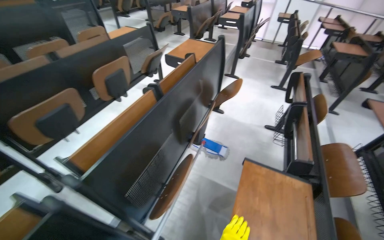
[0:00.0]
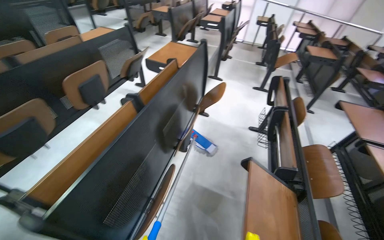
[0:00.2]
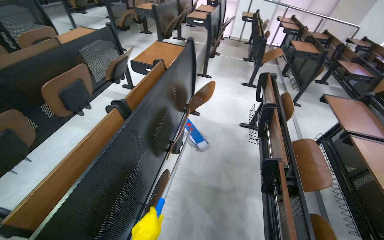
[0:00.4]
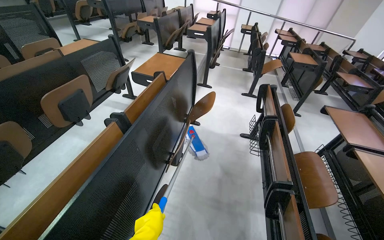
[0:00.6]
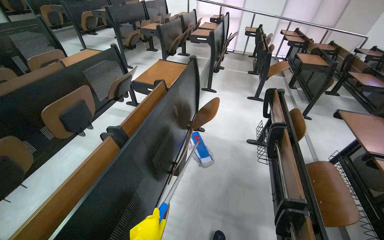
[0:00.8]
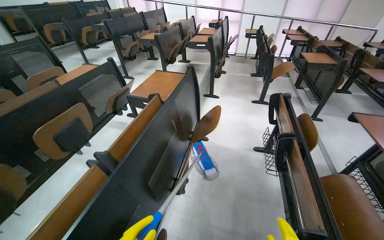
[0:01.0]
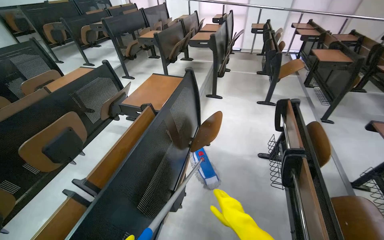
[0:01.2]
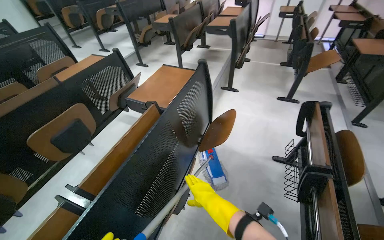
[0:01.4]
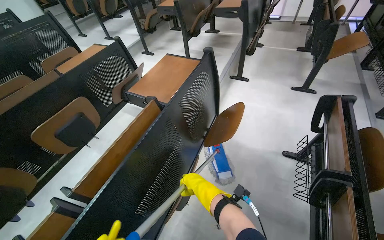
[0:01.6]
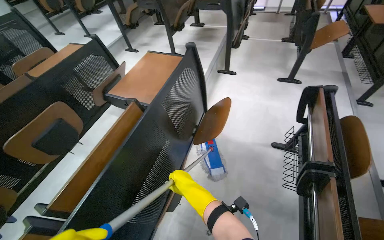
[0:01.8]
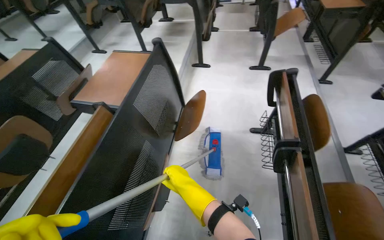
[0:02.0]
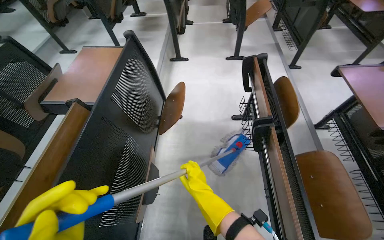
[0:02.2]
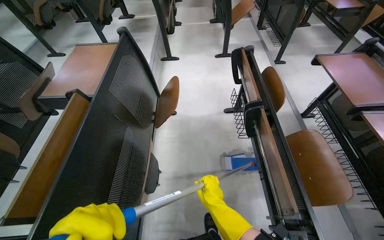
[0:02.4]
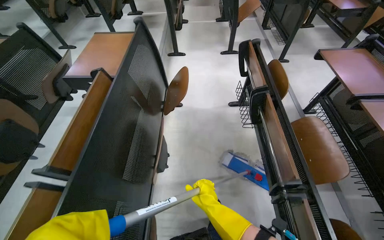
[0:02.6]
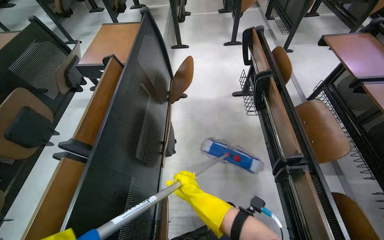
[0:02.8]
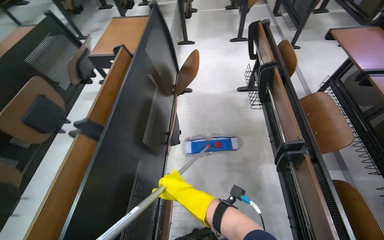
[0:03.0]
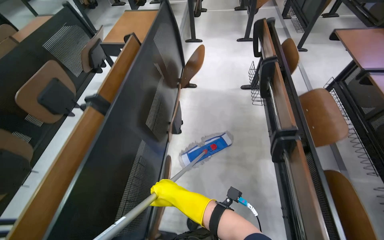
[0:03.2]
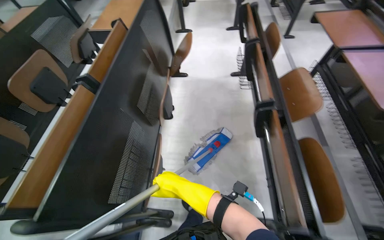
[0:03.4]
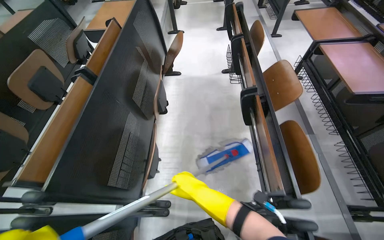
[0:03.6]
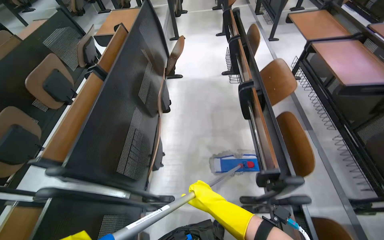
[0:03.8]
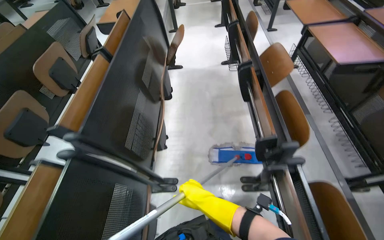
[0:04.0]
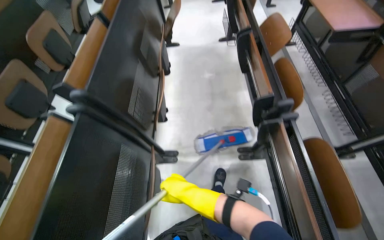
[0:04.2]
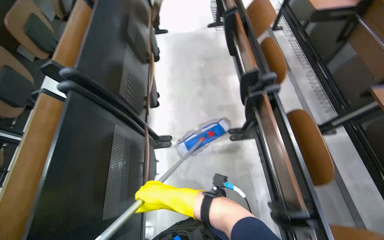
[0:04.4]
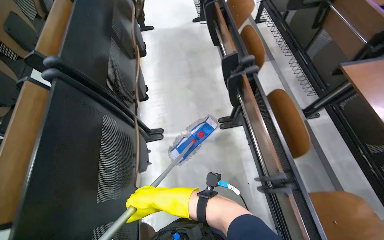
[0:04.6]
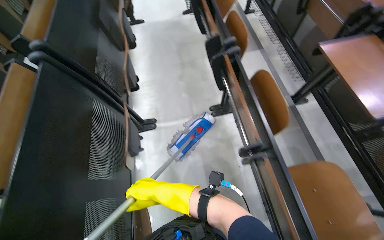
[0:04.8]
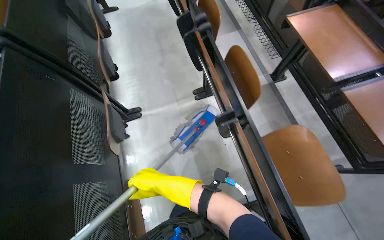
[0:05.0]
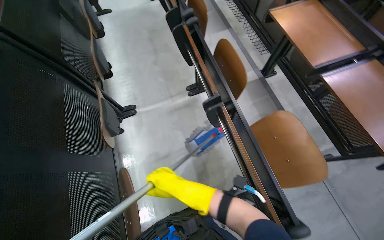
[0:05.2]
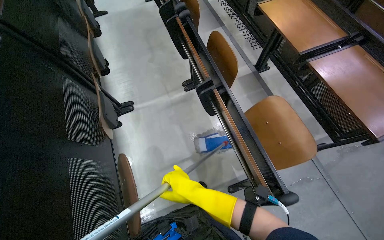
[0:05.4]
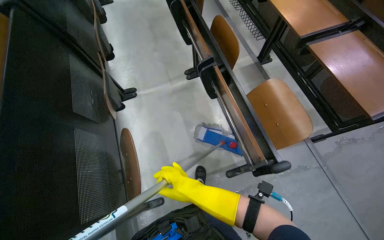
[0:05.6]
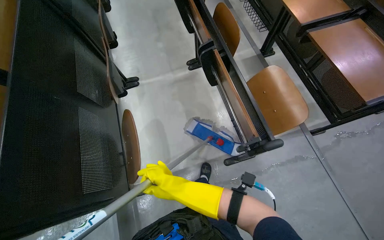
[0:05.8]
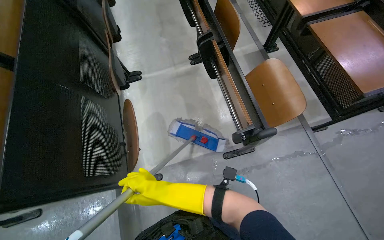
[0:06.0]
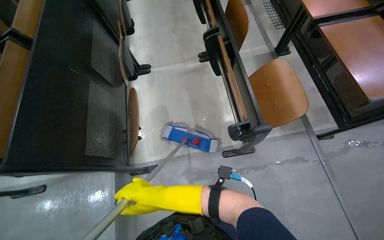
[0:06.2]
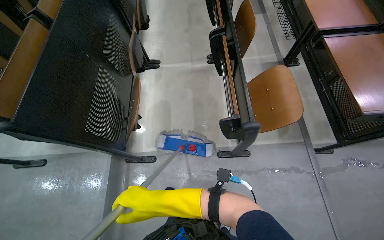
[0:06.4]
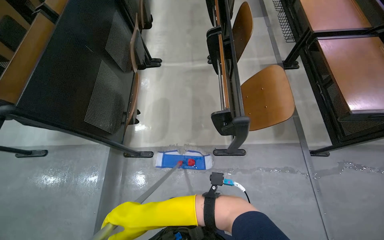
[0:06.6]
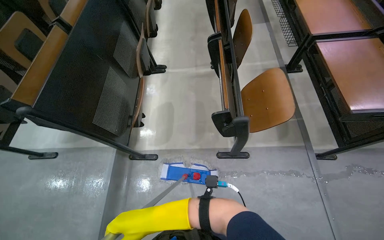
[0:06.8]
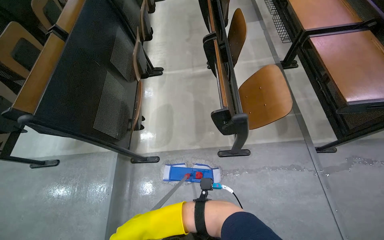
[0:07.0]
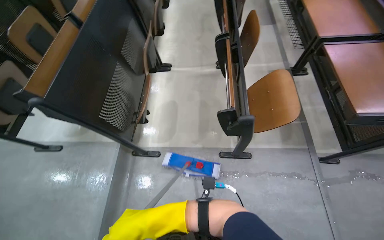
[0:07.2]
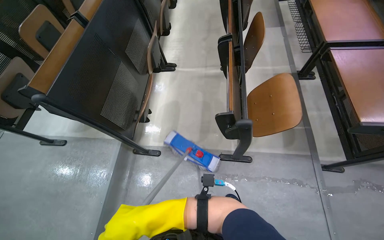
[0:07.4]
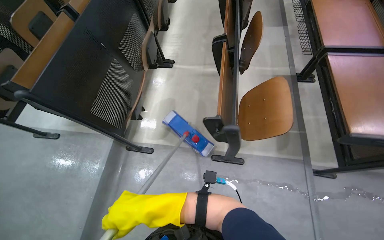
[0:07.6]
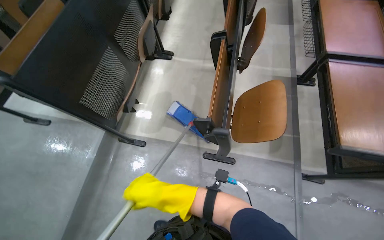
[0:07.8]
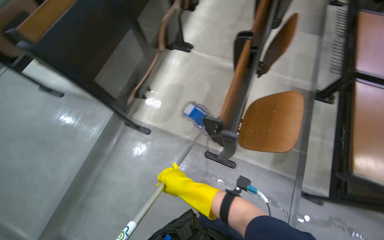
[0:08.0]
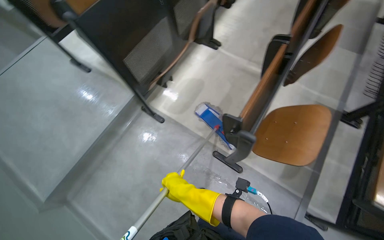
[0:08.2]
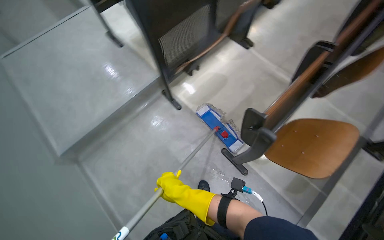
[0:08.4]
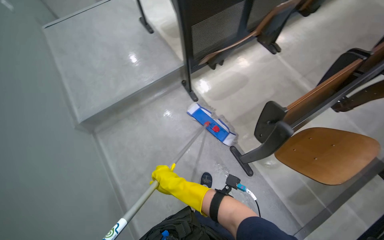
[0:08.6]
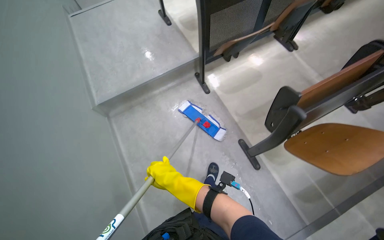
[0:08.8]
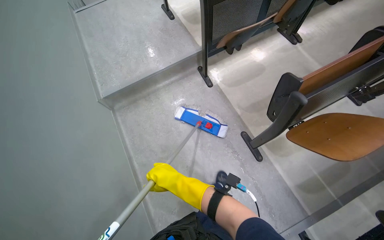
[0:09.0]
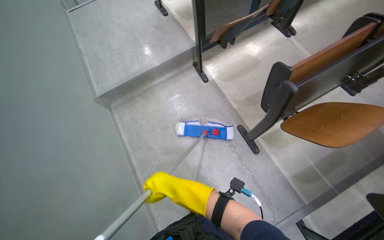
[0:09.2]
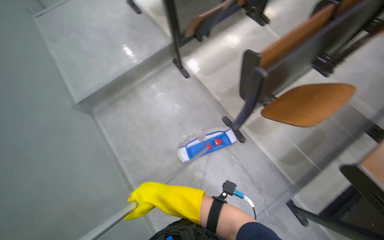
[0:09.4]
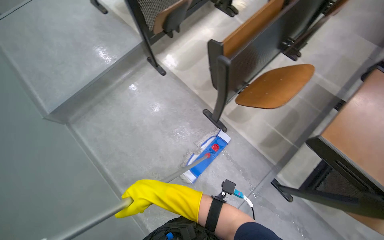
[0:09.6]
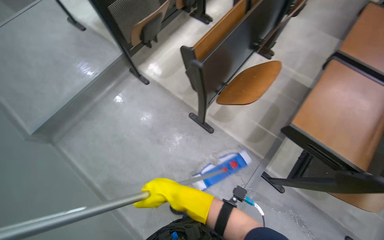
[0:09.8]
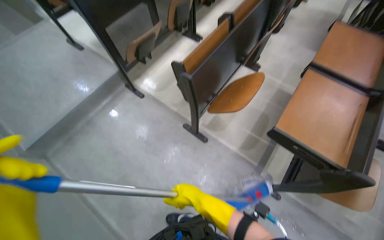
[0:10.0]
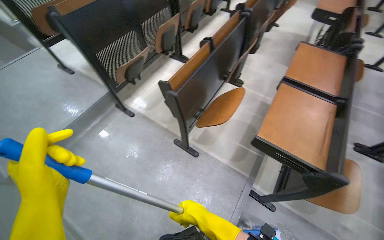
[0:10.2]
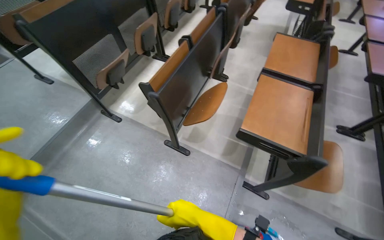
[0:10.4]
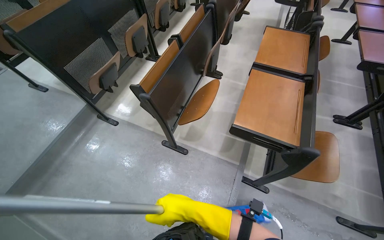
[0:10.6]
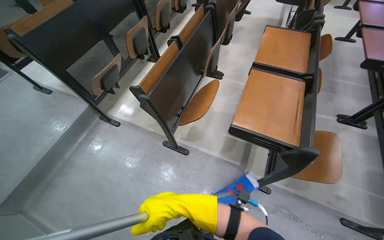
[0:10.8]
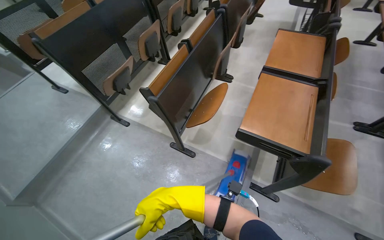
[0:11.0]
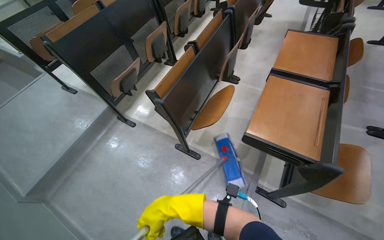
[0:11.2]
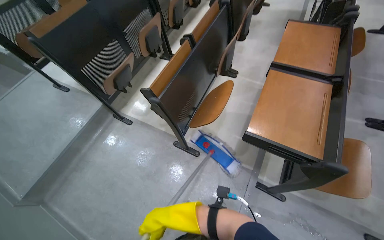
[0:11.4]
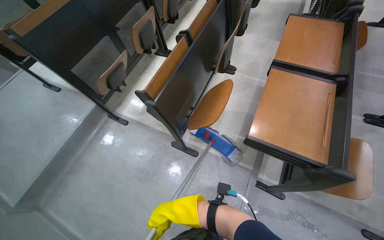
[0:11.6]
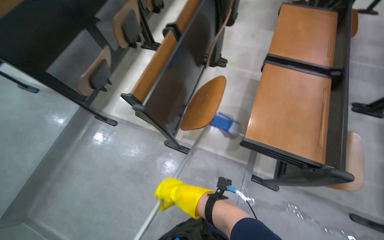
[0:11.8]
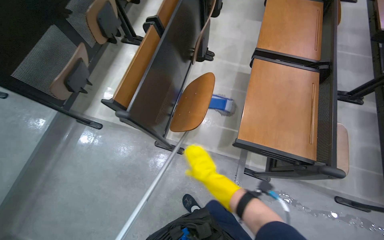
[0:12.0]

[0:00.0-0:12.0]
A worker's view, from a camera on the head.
Job: mopping floor.
The whole recording: Mopping lecture hall floor. The worker mops the floor of the lecture hall, moving the mop through the aisles between seats.
0:00.0 to 0:01.6: The camera travels roughly 70 cm.
0:01.6 to 0:03.0: The head rotates roughly 25 degrees to the right.
0:03.0 to 0:04.4: The head travels some 80 cm.
0:04.4 to 0:06.0: The camera is carried about 80 cm.
0:06.0 to 0:07.6: The wearer's head swings about 25 degrees to the left. The right hand moves nearer to the camera, roughly 25 cm.
0:07.6 to 0:09.0: The head rotates approximately 55 degrees to the left.
0:09.0 to 0:10.4: The wearer looks roughly 35 degrees further to the right. The right hand shifts roughly 40 cm to the right.
0:10.4 to 0:12.0: The right hand heads farther from the camera, covering approximately 25 cm.

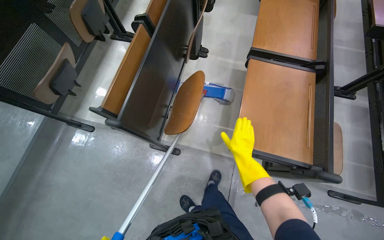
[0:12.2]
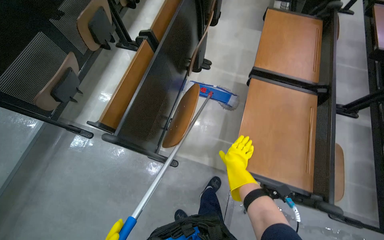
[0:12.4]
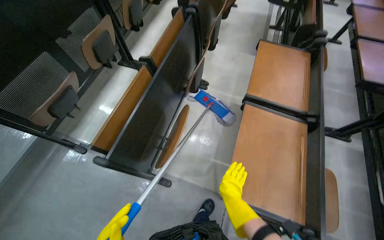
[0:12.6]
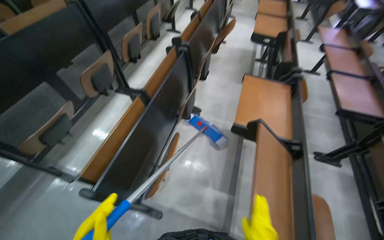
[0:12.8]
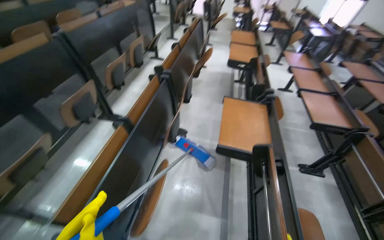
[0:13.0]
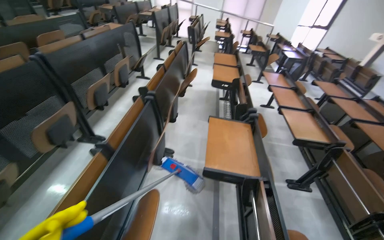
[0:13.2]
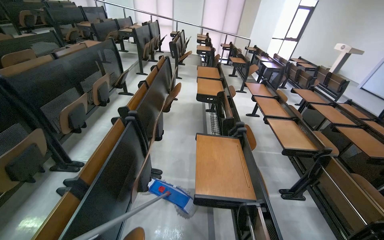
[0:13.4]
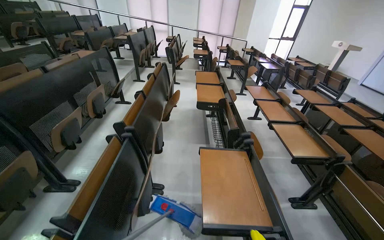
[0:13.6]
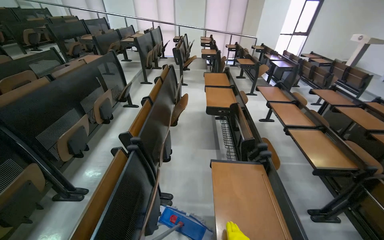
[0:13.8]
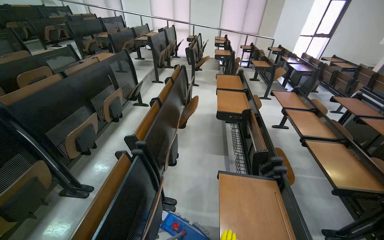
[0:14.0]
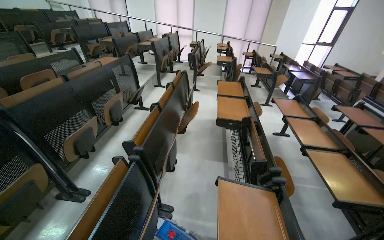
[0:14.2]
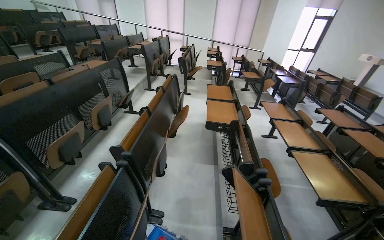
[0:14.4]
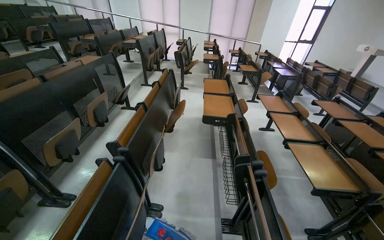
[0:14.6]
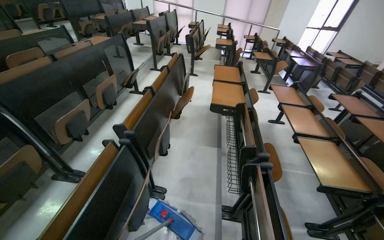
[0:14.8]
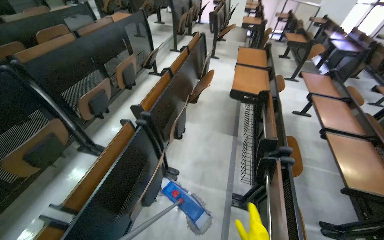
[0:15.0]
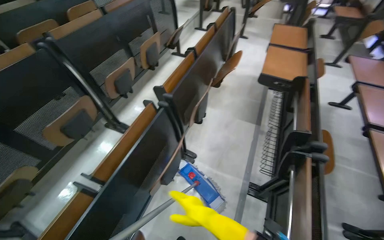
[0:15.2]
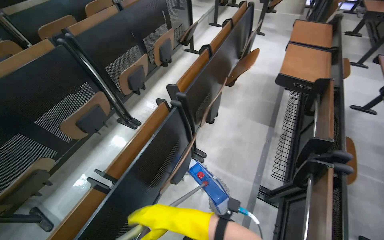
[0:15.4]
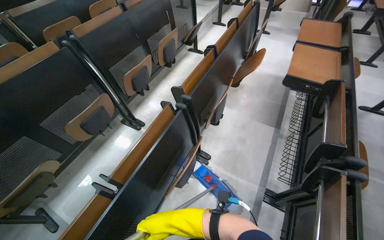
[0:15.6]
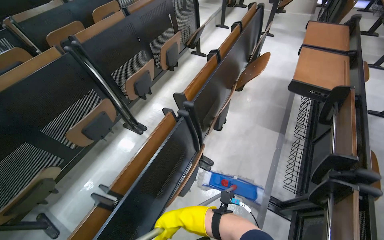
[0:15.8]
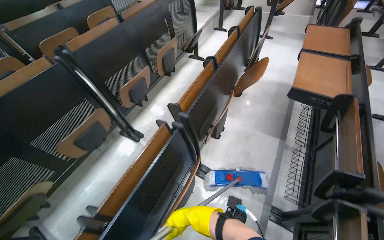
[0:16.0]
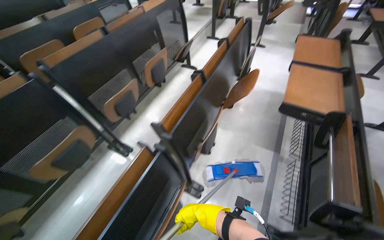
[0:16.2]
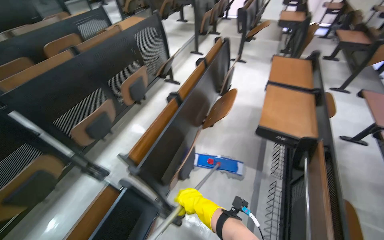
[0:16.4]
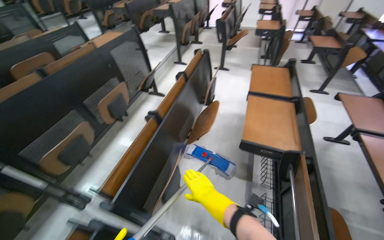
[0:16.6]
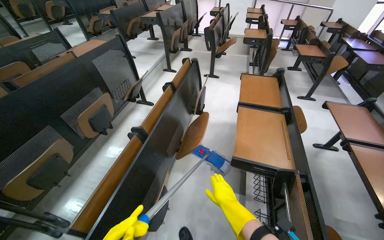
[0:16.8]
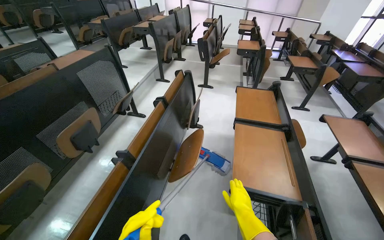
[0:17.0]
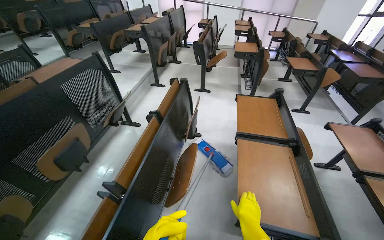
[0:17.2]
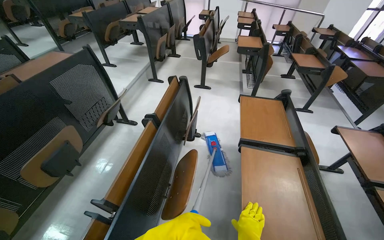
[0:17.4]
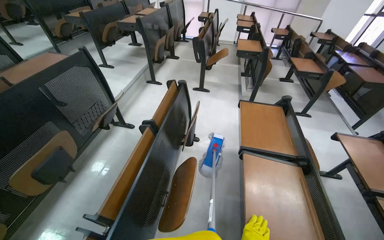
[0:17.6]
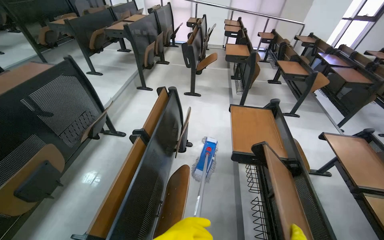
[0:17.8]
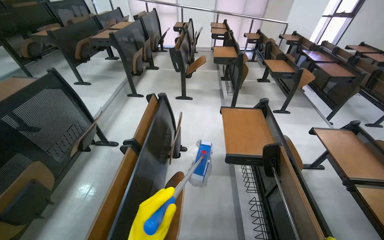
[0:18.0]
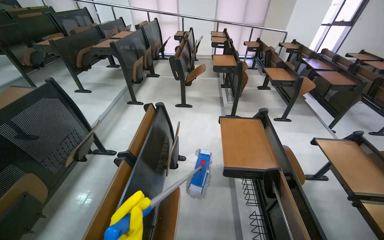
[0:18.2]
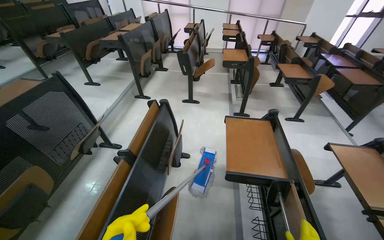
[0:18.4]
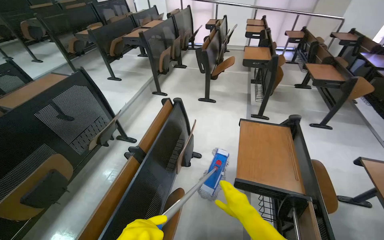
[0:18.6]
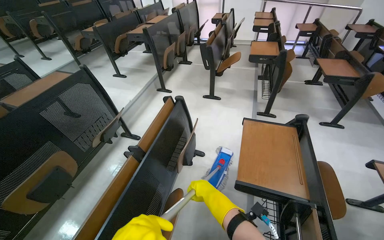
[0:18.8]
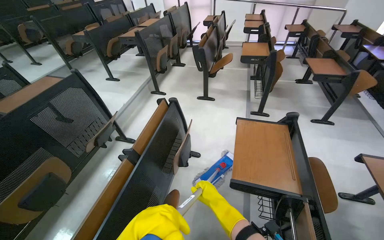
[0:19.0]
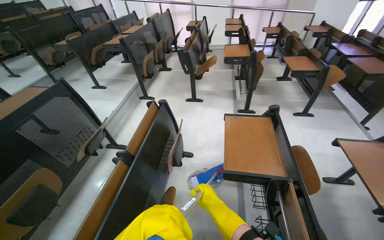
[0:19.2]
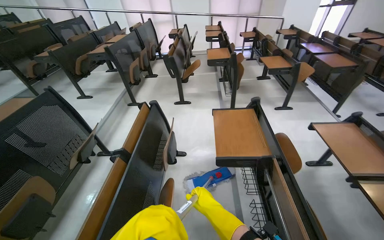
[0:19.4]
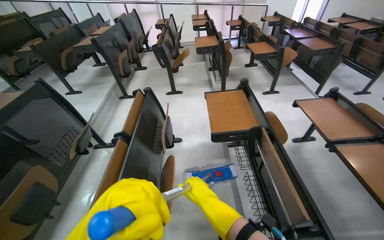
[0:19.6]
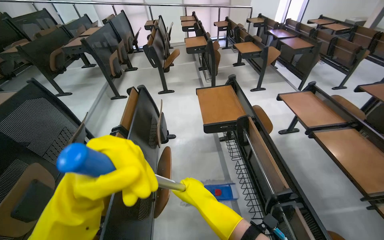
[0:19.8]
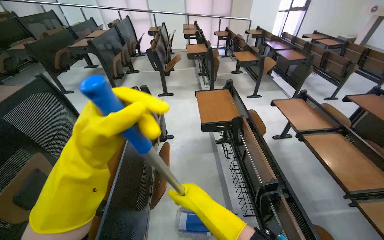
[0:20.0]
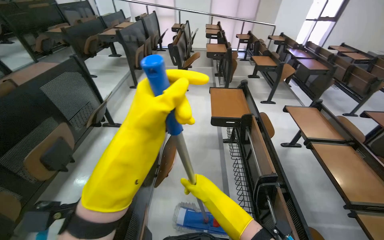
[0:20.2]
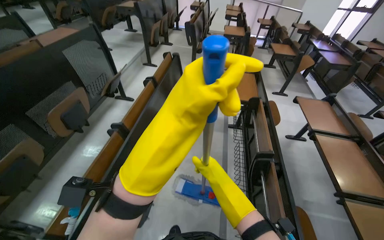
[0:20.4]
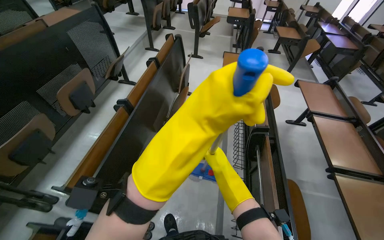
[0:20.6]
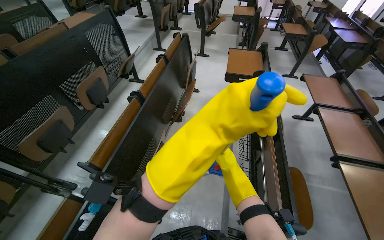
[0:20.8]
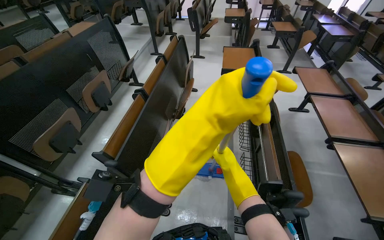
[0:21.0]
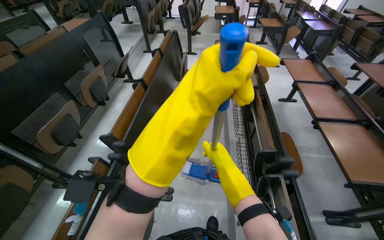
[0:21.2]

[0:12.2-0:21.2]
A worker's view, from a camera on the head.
Job: mopping floor.
The whole recording: Mopping lecture hall floor. The worker mops the floor of the lecture hall, moving the mop through the aisles between seats.
0:12.2 to 0:13.8: The head travels approximately 60 cm. The wearer looks about 35 degrees further upward.
0:13.8 to 0:15.2: The wearer's head swings approximately 25 degrees to the left. The view tips downward by roughly 15 degrees.
0:15.2 to 0:16.6: The head travels about 60 cm.
0:16.6 to 0:18.2: The camera is carried approximately 60 cm.
